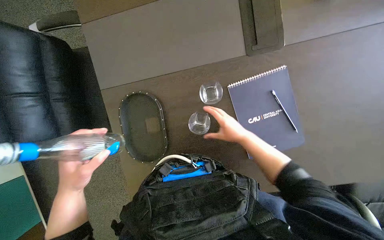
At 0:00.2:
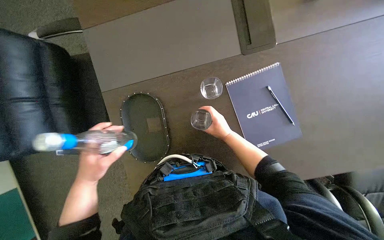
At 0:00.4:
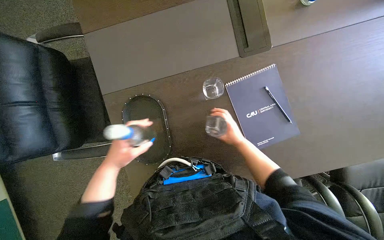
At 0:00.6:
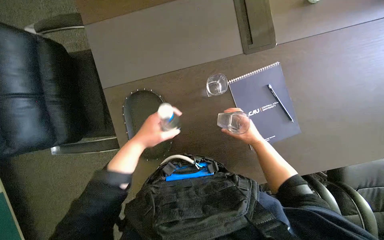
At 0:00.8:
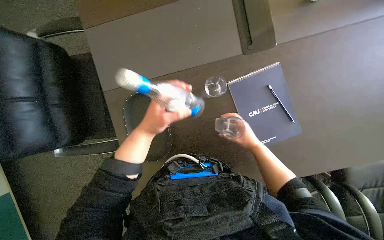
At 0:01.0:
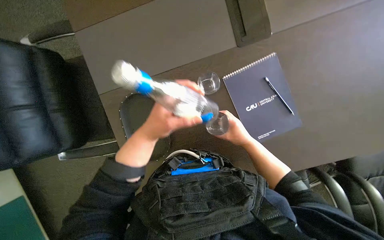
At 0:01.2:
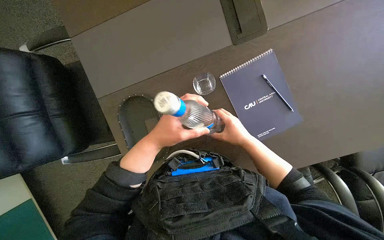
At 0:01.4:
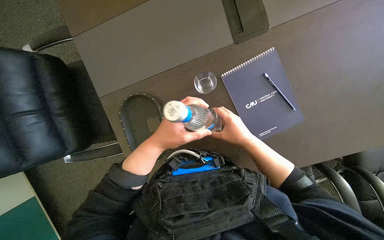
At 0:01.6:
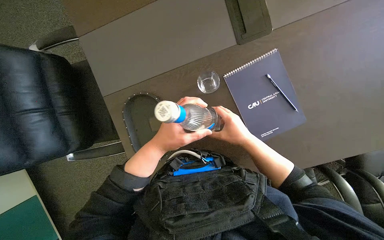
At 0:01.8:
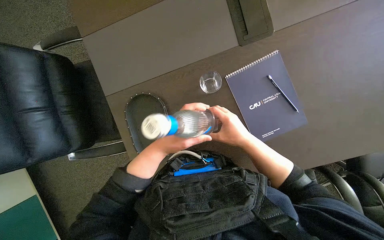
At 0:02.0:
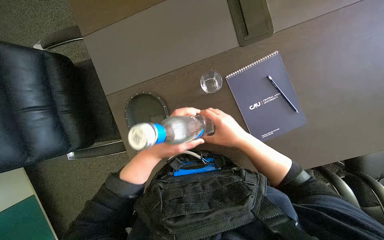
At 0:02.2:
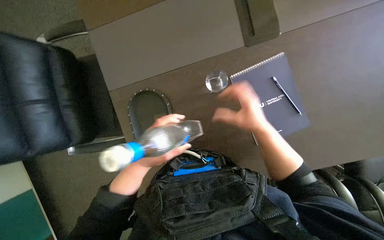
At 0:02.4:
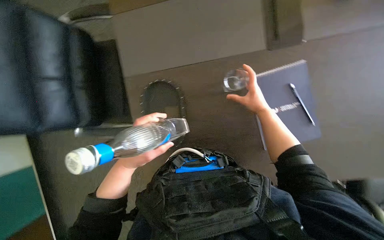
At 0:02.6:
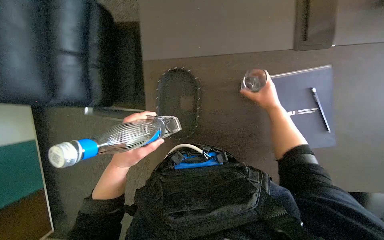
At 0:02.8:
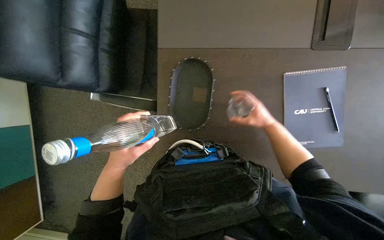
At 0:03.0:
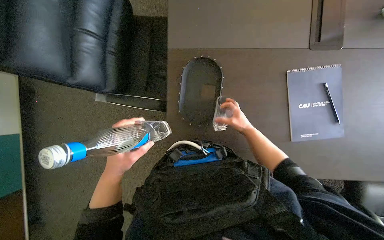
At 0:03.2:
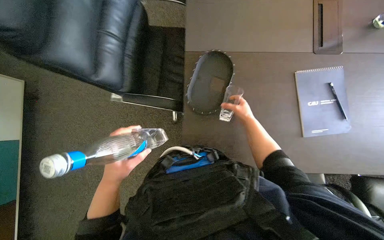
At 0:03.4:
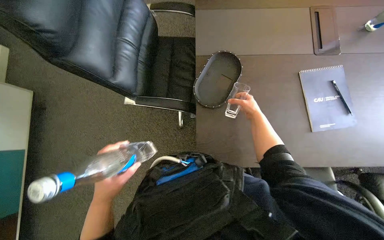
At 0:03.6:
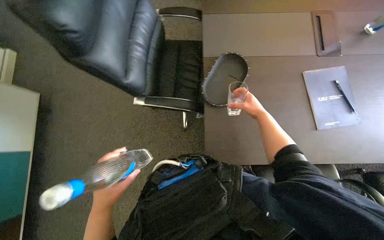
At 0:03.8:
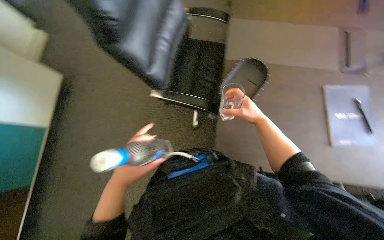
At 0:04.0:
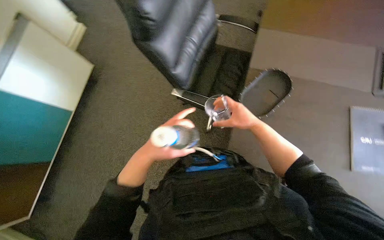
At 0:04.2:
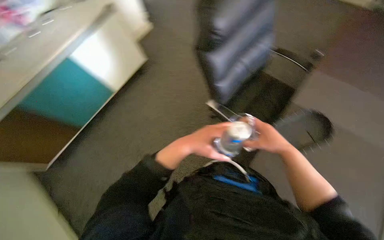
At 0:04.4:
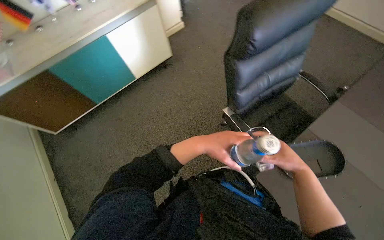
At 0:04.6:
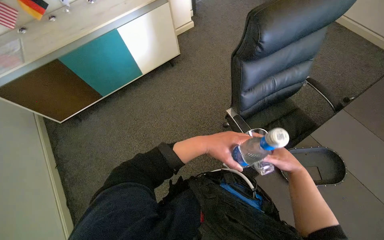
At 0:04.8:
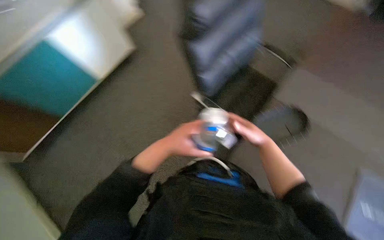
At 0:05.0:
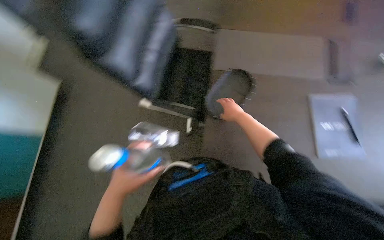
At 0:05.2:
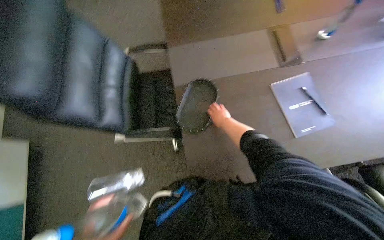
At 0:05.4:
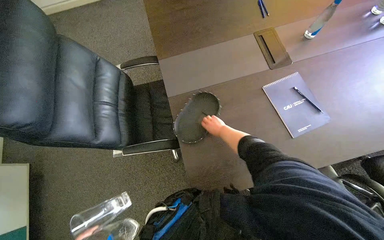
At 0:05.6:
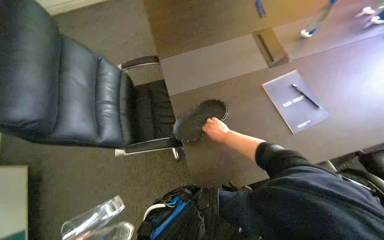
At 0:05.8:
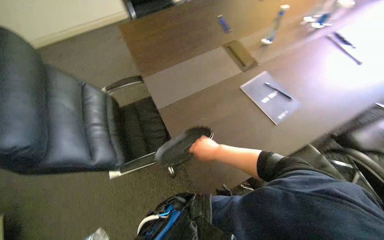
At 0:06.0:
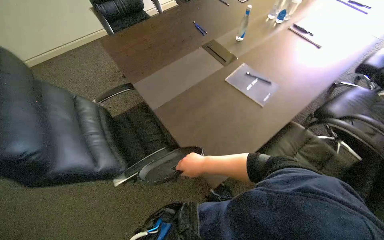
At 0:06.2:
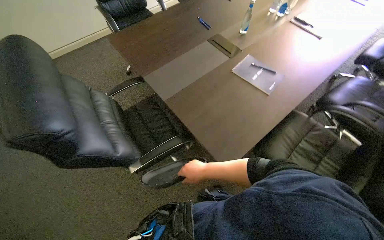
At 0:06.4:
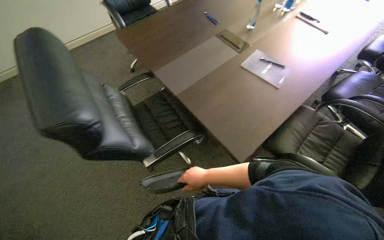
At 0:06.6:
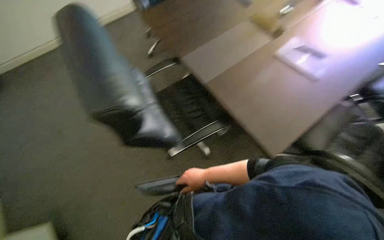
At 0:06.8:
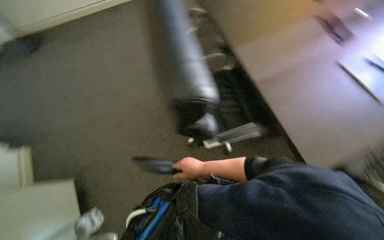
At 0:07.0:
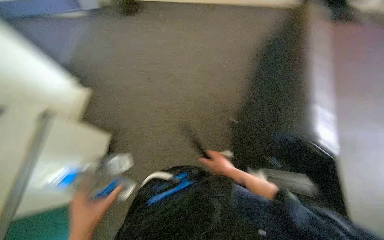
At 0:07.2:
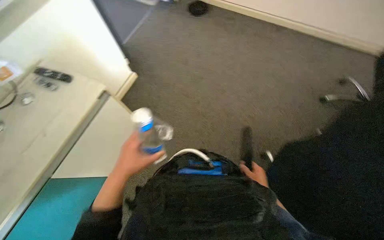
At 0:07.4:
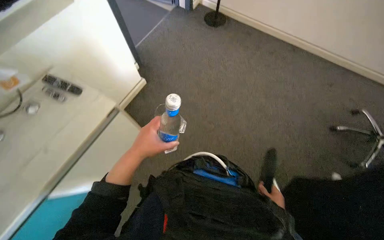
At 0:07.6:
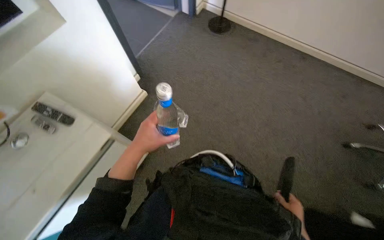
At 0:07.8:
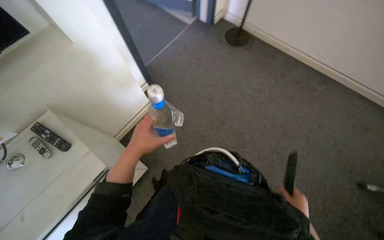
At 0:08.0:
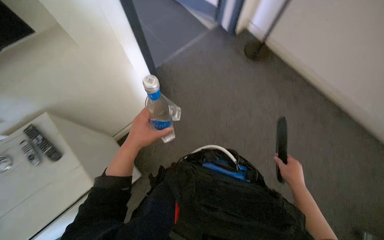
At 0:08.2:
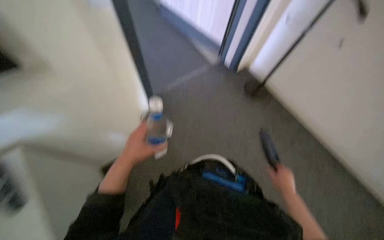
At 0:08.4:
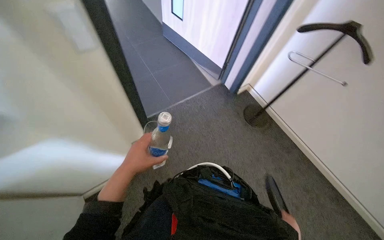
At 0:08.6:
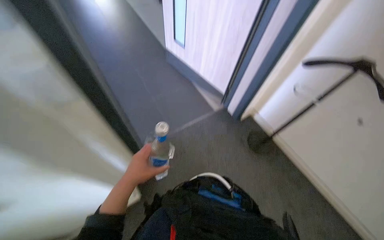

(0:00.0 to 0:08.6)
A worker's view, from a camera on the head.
Job: organizing items.
The whole recording: Arranging items on conference table. The worker arranges notebooks, pens, glasses, and water bottles on the conference table.
0:00.0 - 0:01.4: The right hand travels farther from the camera and back again, approximately 10 cm each way, while the left hand is displaced to the right and up the picture by some 20 cm.
0:01.4 - 0:02.8: The left hand travels to the left by approximately 15 cm.
0:02.8 - 0:04.4: The camera is carried about 60 cm. The view tips upward by approximately 20 degrees. Everything in view rotates approximately 45 degrees clockwise.
0:04.4 - 0:05.8: The head rotates approximately 75 degrees to the right.
0:05.8 - 0:07.2: The wearer moves roughly 50 cm.
0:07.2 - 0:08.6: The camera travels some 90 cm. Everything in view rotates approximately 30 degrees clockwise.

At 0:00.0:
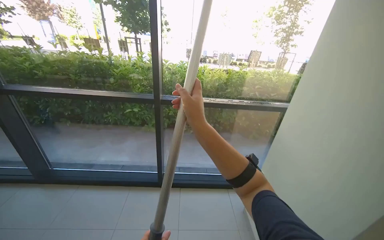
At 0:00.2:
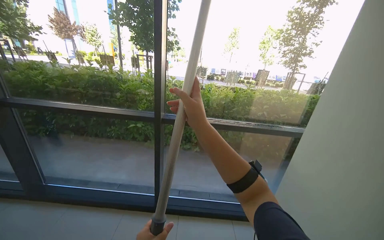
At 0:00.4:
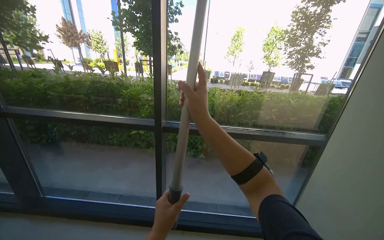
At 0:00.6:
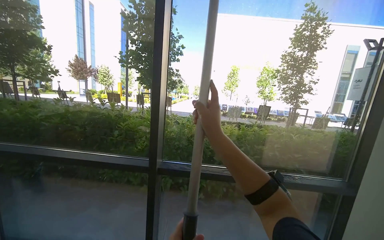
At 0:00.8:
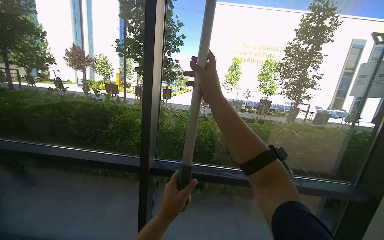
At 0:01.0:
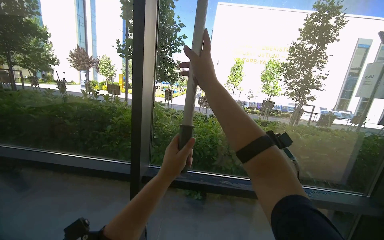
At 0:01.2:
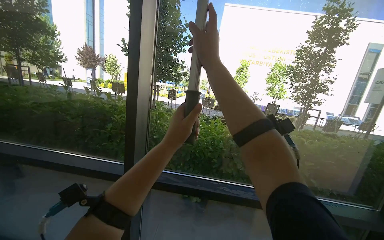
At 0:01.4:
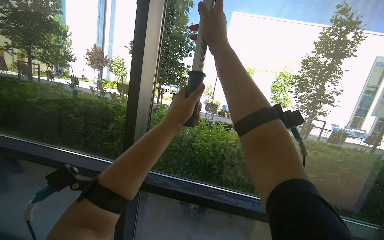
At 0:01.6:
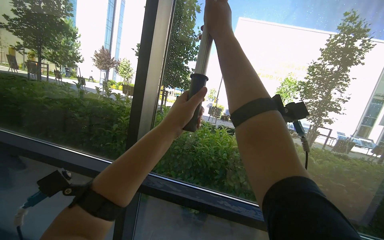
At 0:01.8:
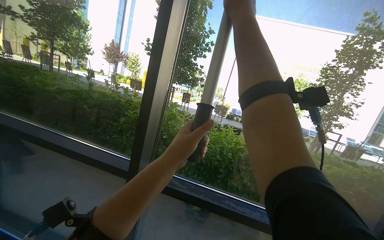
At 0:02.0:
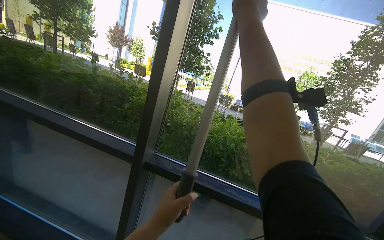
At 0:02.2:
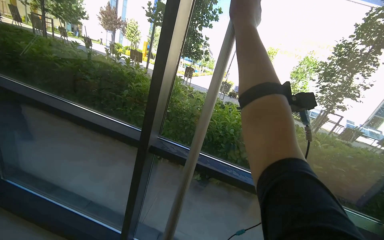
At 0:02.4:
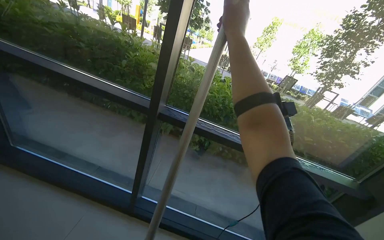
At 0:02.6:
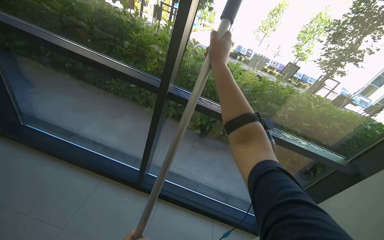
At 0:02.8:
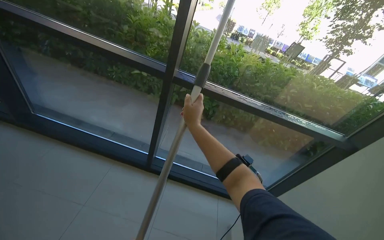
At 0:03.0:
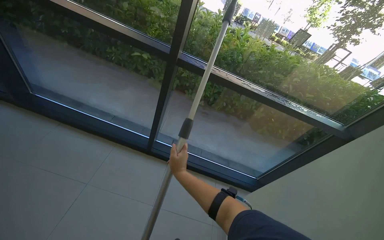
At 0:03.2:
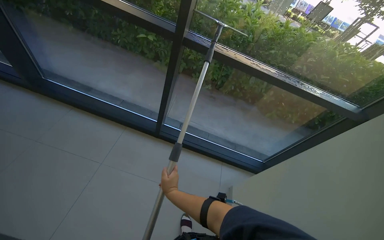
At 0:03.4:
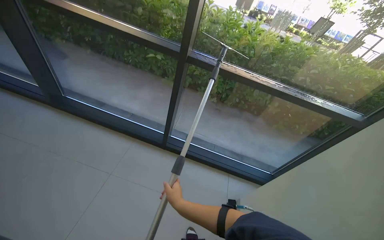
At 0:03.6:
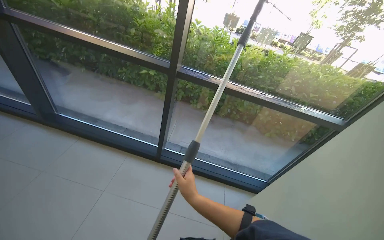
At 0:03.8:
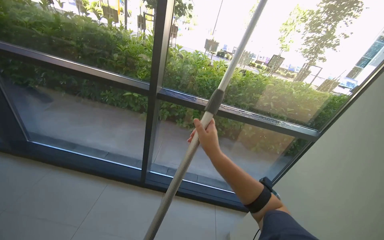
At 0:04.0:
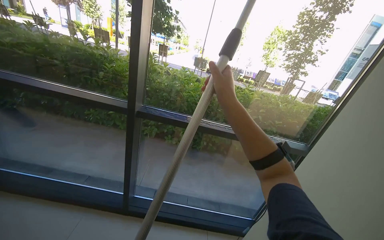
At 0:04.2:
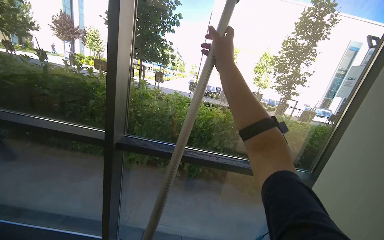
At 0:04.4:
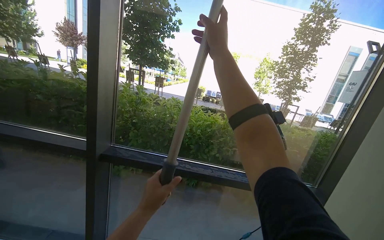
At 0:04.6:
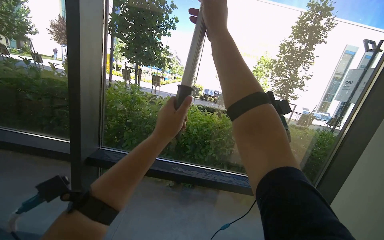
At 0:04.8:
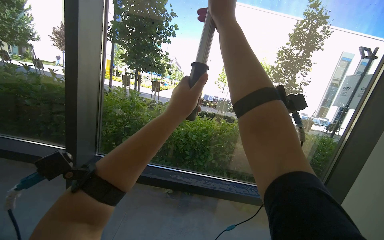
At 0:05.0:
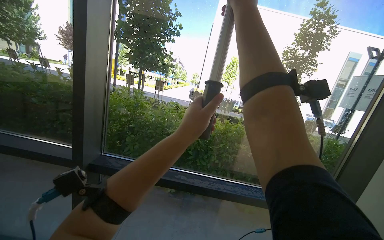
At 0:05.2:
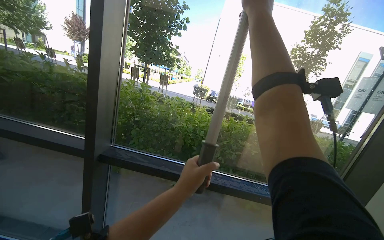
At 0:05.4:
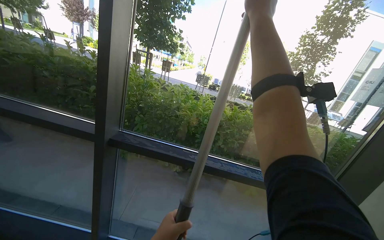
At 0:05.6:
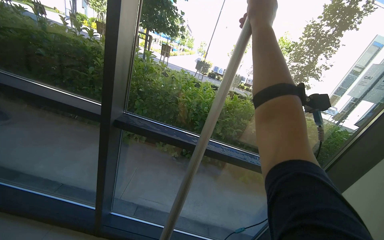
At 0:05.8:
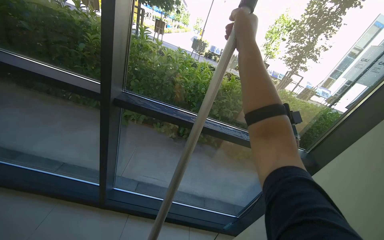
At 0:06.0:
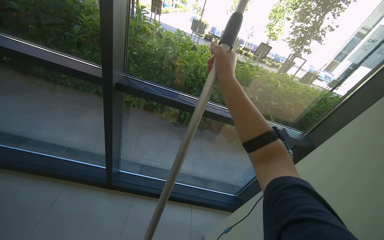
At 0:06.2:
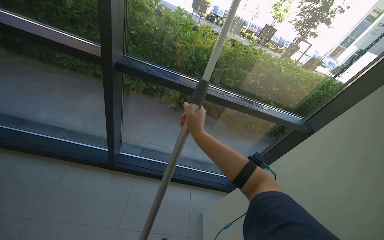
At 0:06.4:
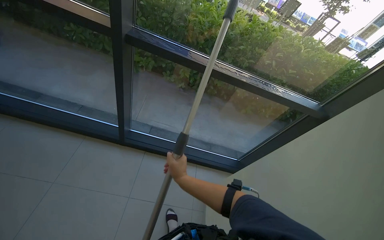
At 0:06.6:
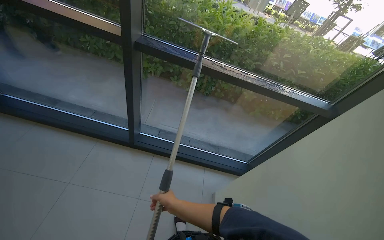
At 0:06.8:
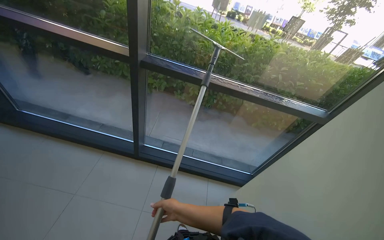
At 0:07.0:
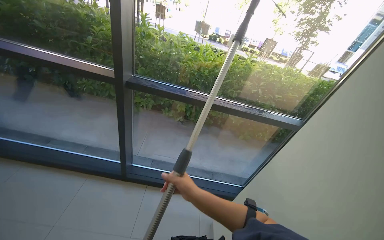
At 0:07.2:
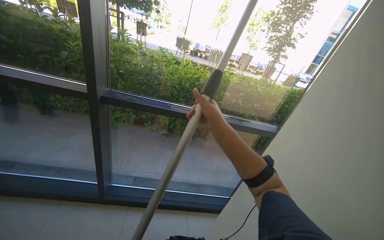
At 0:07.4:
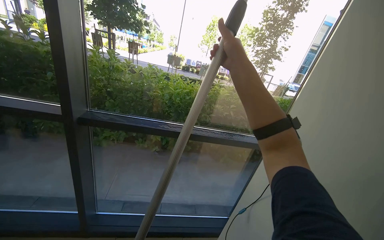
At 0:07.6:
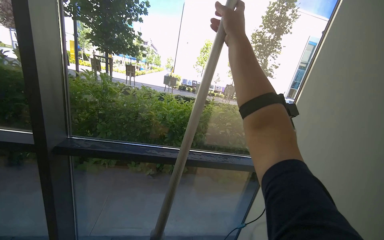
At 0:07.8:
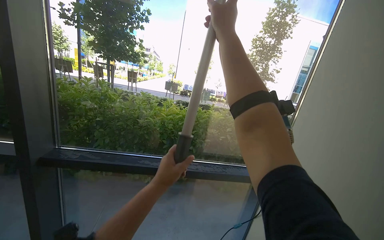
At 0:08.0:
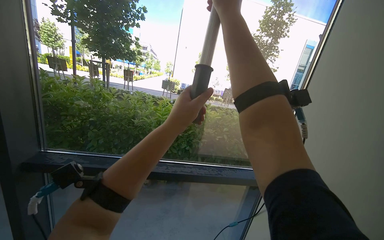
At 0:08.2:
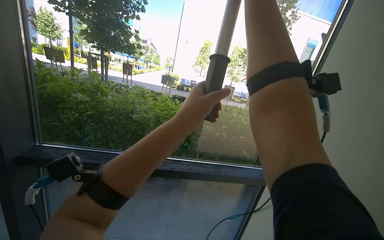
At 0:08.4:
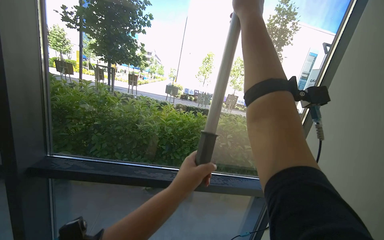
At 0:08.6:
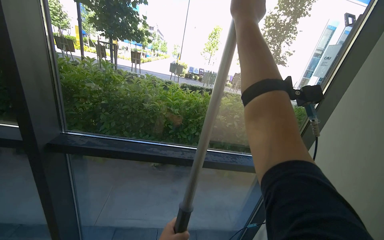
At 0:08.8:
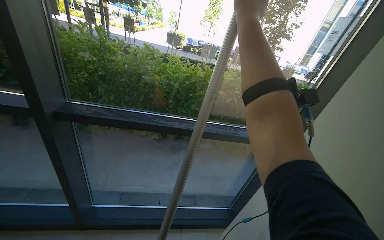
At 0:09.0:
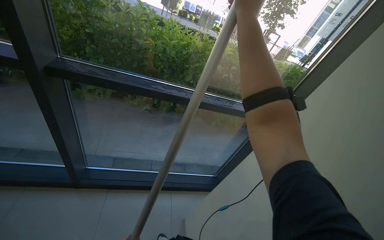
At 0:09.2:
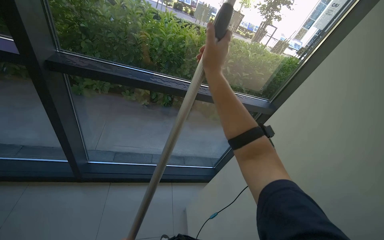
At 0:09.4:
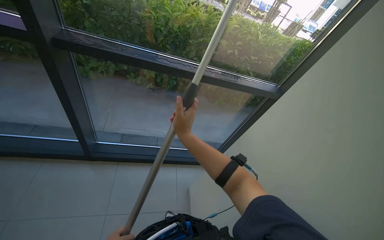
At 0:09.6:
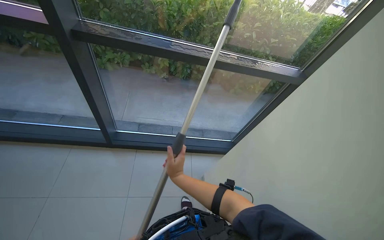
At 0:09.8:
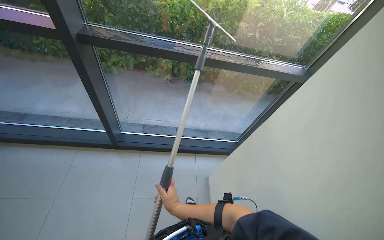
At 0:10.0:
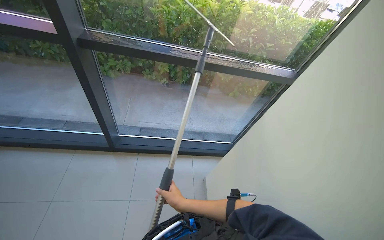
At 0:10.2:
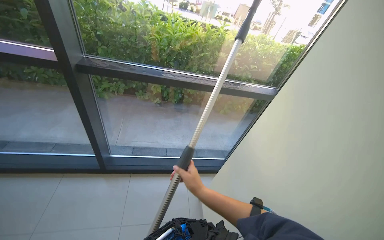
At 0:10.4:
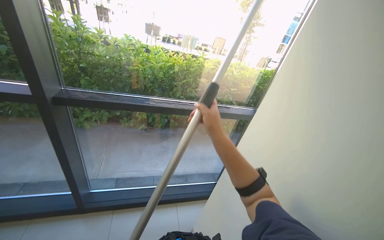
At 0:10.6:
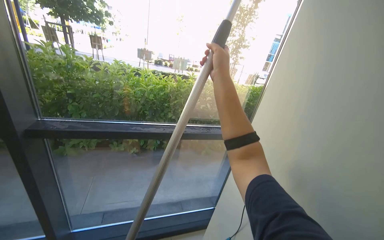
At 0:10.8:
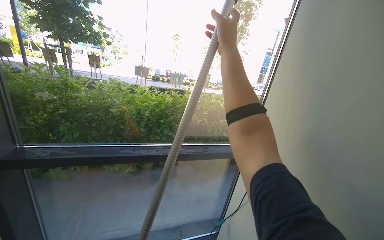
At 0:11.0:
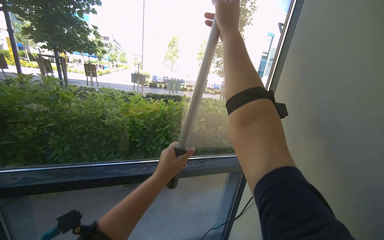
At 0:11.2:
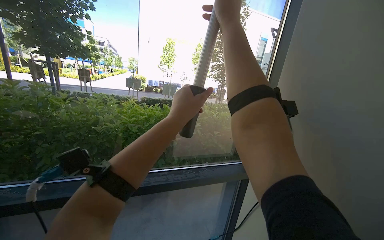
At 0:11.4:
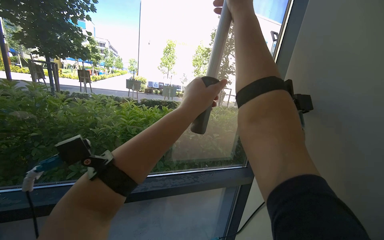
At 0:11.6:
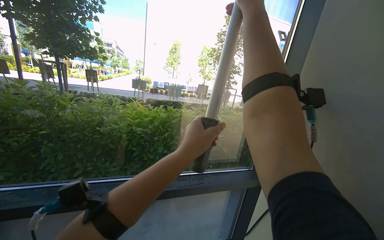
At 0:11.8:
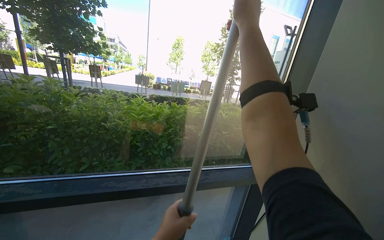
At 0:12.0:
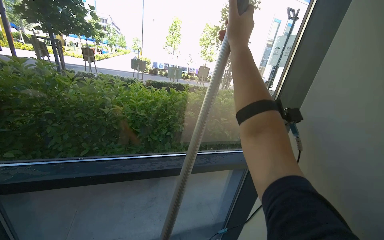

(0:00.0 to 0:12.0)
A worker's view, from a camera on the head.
Job: cleaning windows.
The whole recording: Cleaning glass panels with squeegee. The worker cleans the glass panels using a squeegee on a long pole.
0:00.0 - 0:01.6: The wearer moves approximately 60 cm. The view tips upward by some 20 degrees.
0:01.6 - 0:03.0: The view tilts roughly 35 degrees downward. The right hand moves down the picture and to the left, approximately 80 cm.
0:03.0 - 0:04.4: The view tilts about 30 degrees upward. The right hand travels up the picture and to the right by approximately 80 cm.
0:04.4 - 0:06.0: The wearer looks about 20 degrees further downward. The right hand shifts roughly 25 cm down the picture.
0:06.0 - 0:07.6: The view tips upward by roughly 20 degrees.
0:07.6 - 0:09.0: The wearer looks roughly 25 degrees further downward.
0:09.0 - 0:10.4: The right hand goes about 35 cm down the picture.
0:10.4 - 0:12.0: The right hand goes some 40 cm up the picture.
